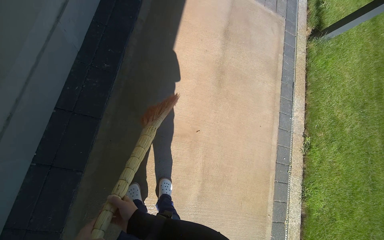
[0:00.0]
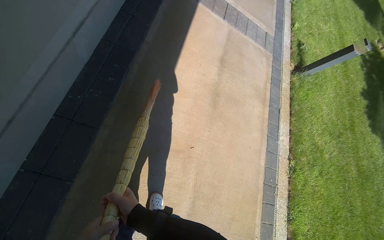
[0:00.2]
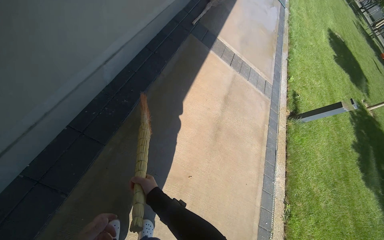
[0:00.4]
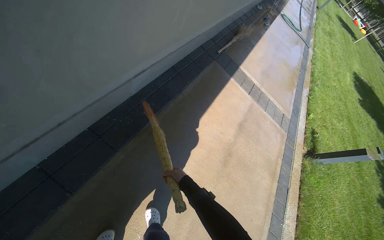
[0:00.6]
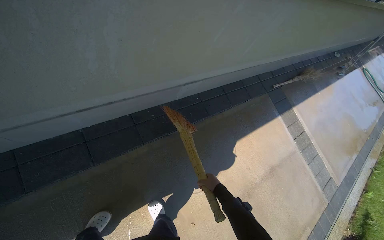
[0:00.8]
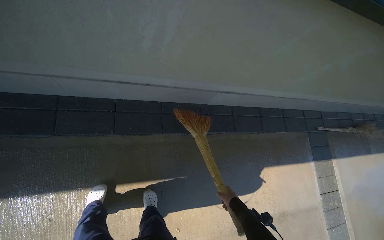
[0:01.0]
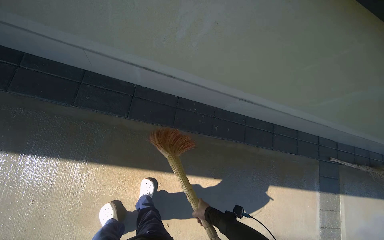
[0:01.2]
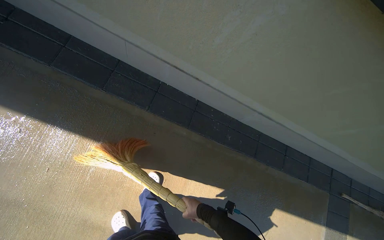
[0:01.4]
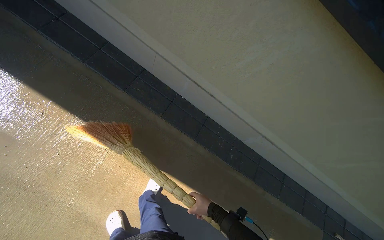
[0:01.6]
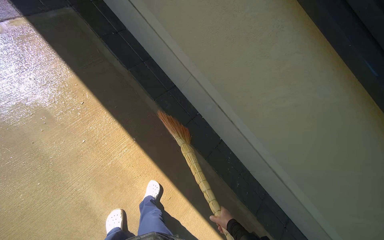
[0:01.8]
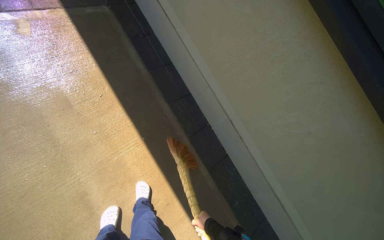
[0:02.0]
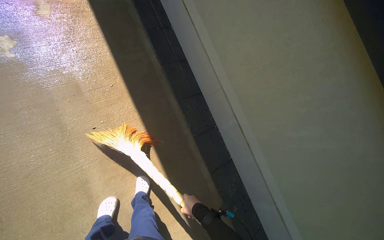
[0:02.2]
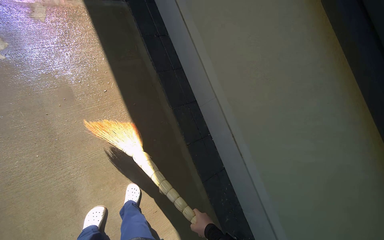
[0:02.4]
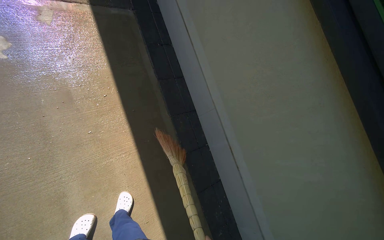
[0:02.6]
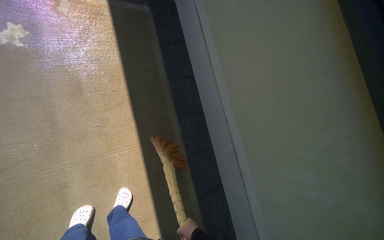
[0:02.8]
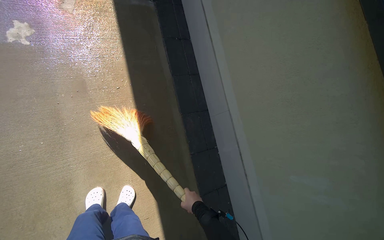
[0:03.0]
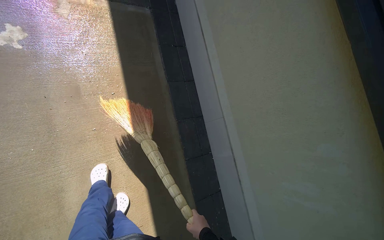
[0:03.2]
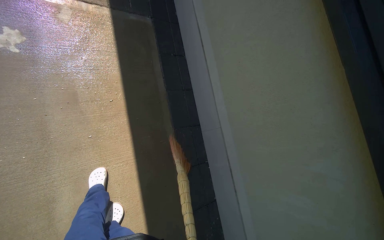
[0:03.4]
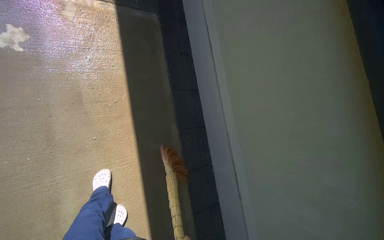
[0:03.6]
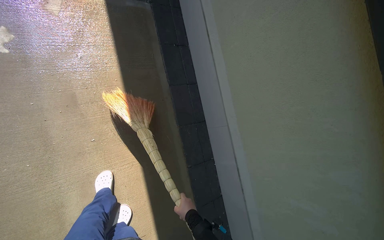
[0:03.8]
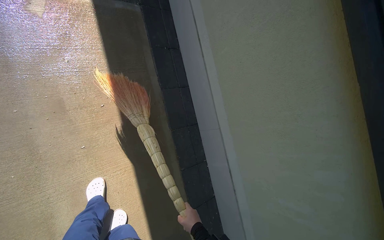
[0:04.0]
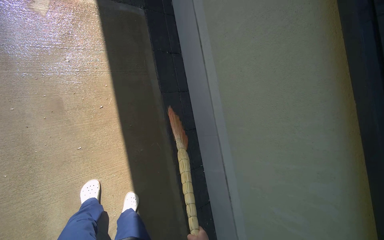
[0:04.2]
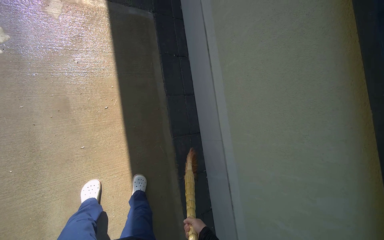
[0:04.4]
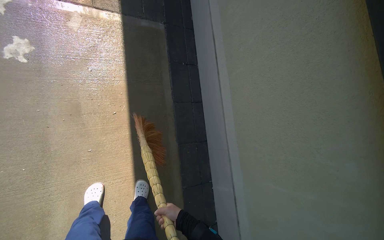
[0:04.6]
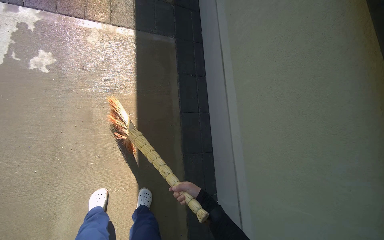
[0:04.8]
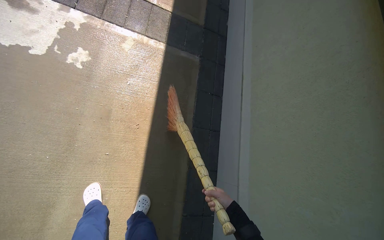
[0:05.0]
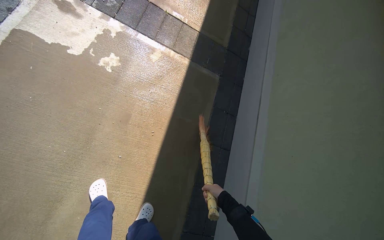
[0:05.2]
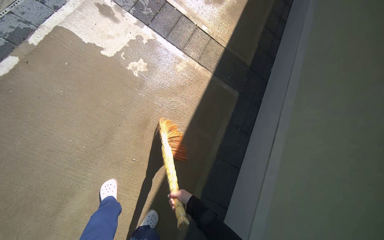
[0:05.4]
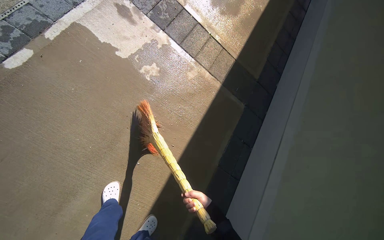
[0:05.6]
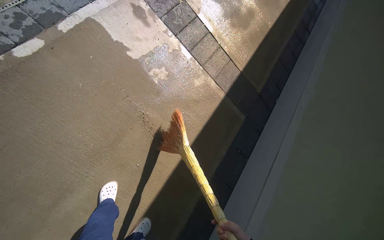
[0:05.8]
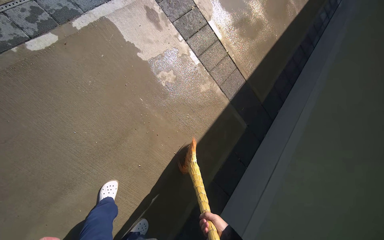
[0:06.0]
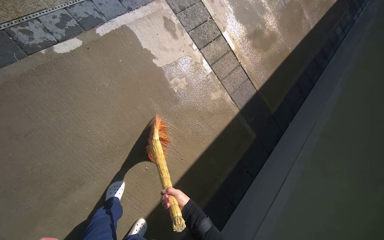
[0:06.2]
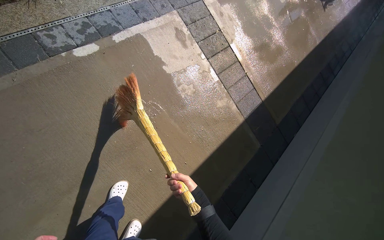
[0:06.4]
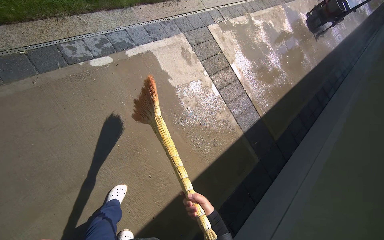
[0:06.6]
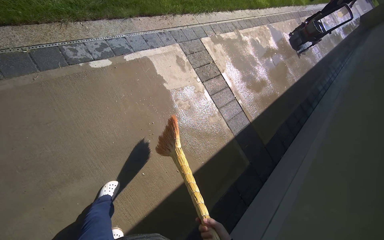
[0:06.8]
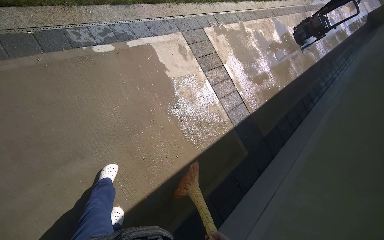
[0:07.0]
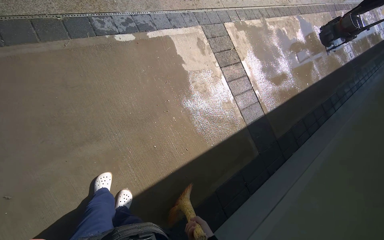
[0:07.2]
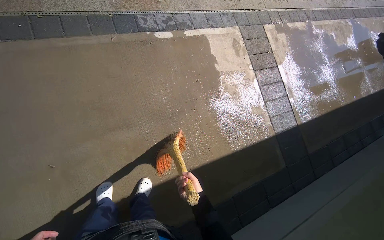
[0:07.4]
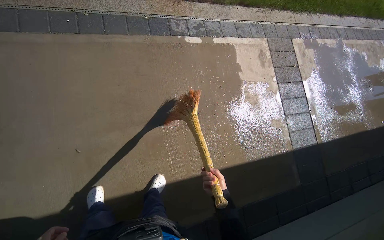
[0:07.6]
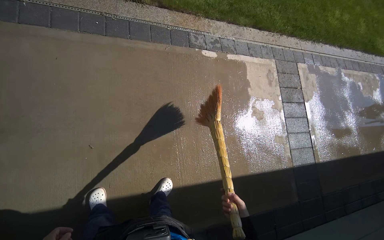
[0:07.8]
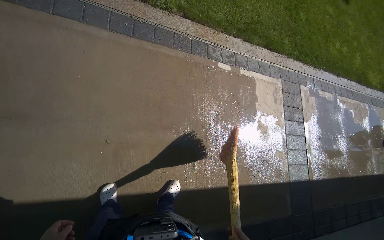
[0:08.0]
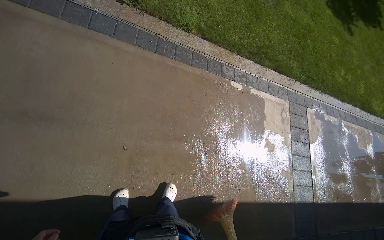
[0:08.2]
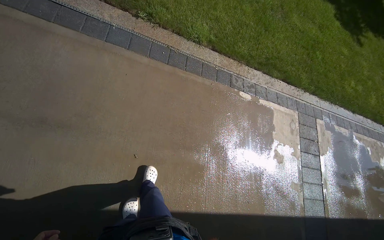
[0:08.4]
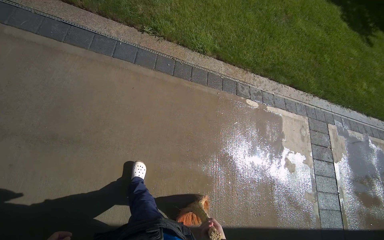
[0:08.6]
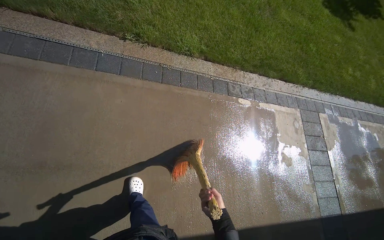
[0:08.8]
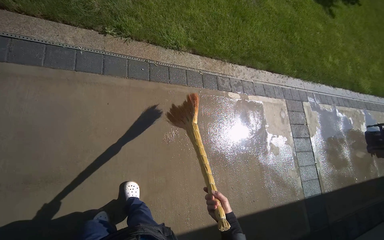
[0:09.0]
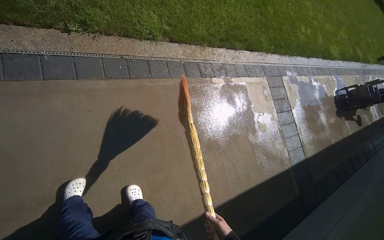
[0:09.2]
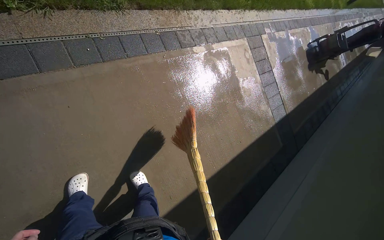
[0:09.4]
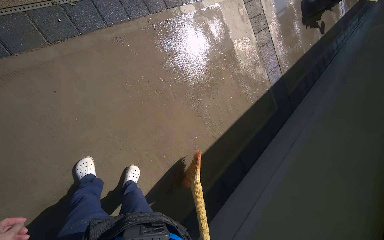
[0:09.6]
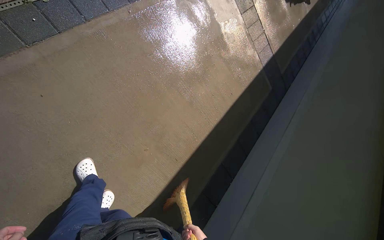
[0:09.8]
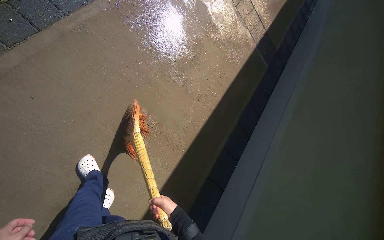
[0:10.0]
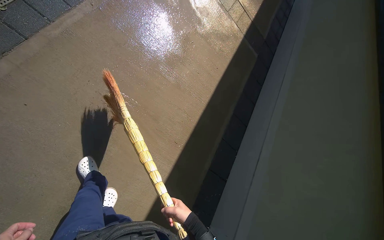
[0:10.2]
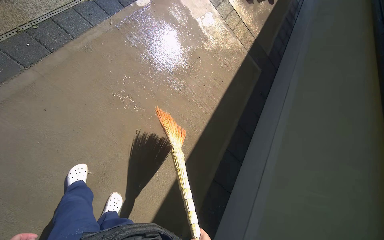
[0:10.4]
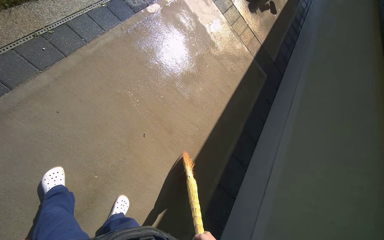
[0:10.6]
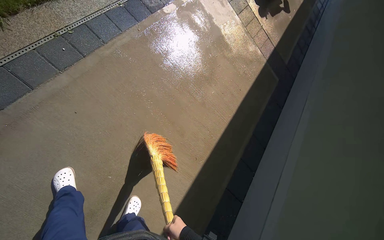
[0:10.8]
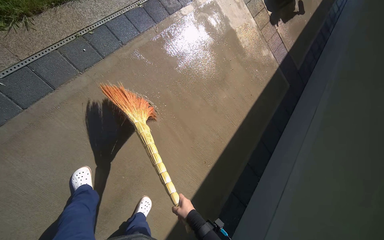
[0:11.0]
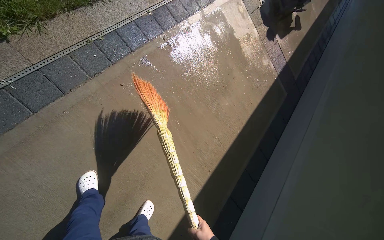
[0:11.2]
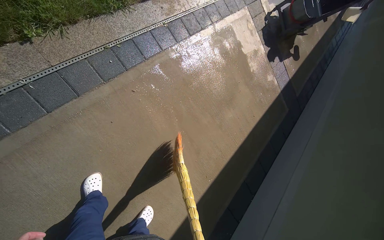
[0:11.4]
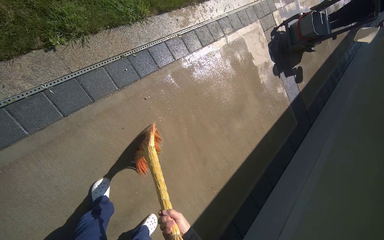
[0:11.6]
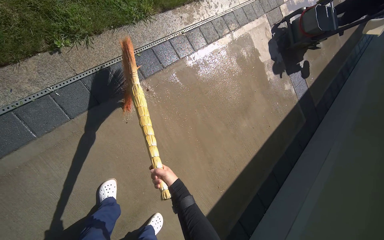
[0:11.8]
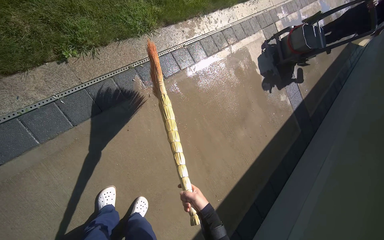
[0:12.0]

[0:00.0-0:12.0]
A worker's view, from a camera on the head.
Job: sweeping floor.
The whole recording: Sweeping concrete ground. The worker sweeps the wet concrete ground with a broom.
0:00.0 to 0:01.6: The head rotates roughly 100 degrees to the left. The view tips upward by some 45 degrees.
0:01.6 to 0:03.0: The view tips upward by some 15 degrees. The scene rotates clockwise by roughly 40 degrees.
0:04.4 to 0:06.0: The wearer moves roughly 50 cm. The view tips upward by approximately 20 degrees. The scene rotates clockwise by some 50 degrees.
0:06.0 to 0:07.6: The head travels roughly 50 cm. The head turns to the left by some 35 degrees. The view tips upward by about 15 degrees.
0:07.6 to 0:09.0: The head travels approximately 70 cm.
0:09.0 to 0:10.4: The head turns to the right by some 45 degrees. The camera pitches downward, by some 25 degrees.
0:10.4 to 0:12.0: The camera is carried approximately 60 cm.

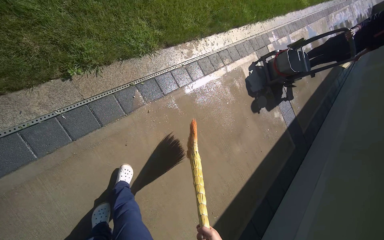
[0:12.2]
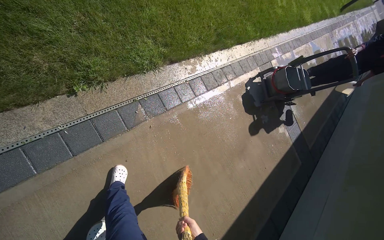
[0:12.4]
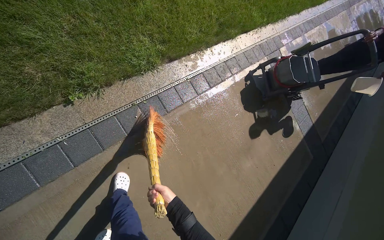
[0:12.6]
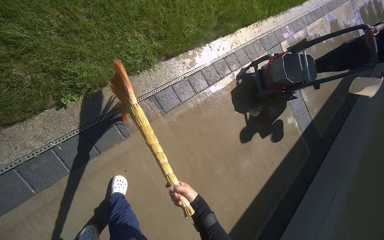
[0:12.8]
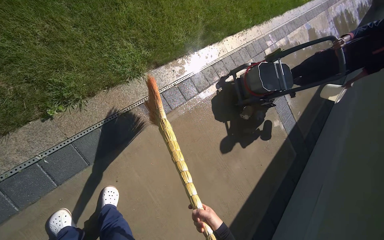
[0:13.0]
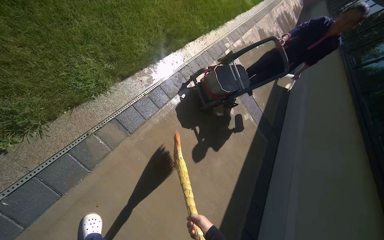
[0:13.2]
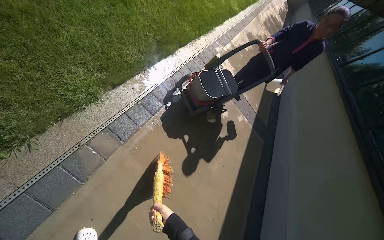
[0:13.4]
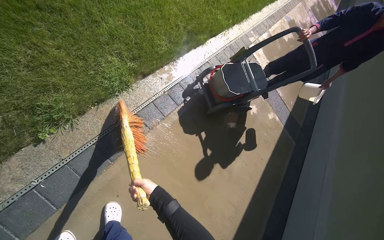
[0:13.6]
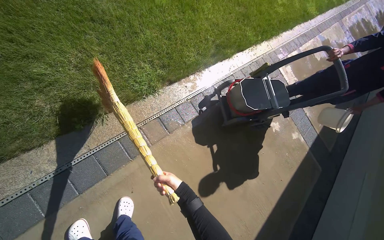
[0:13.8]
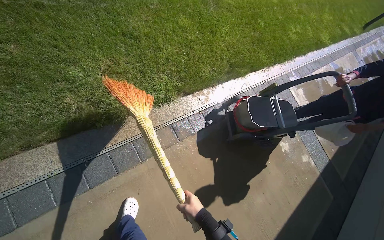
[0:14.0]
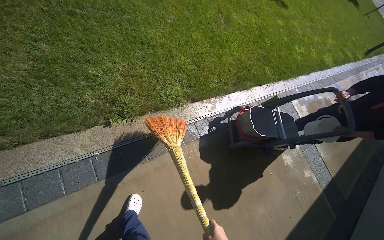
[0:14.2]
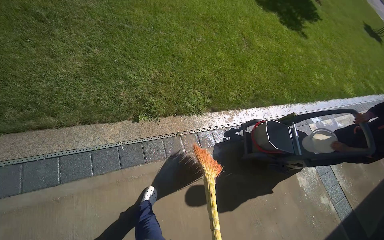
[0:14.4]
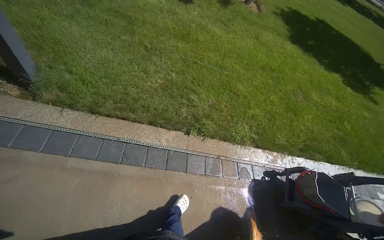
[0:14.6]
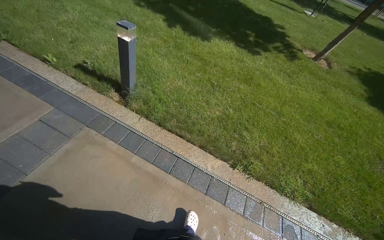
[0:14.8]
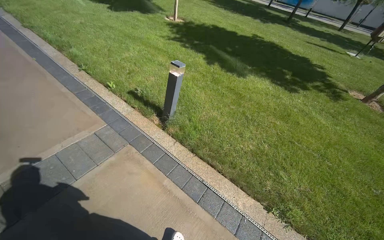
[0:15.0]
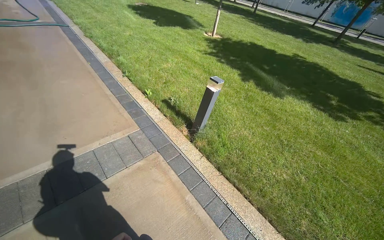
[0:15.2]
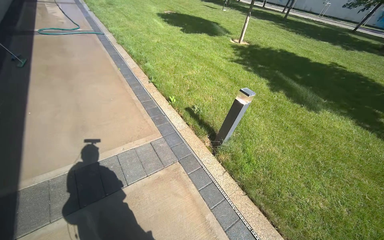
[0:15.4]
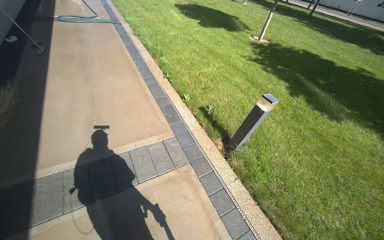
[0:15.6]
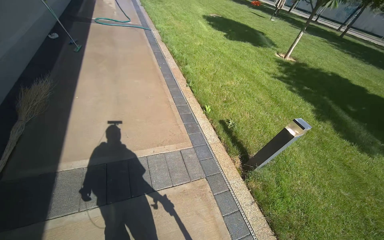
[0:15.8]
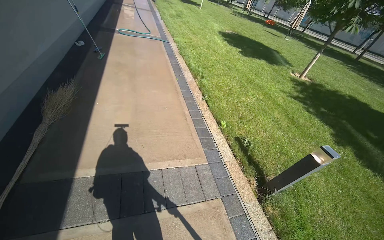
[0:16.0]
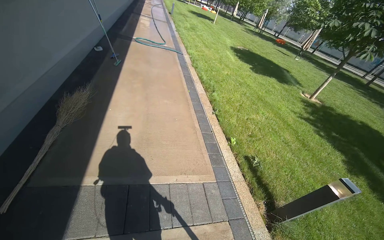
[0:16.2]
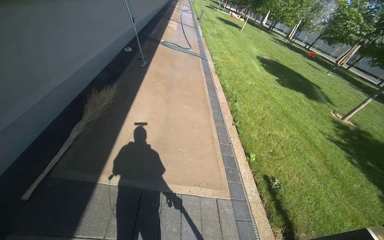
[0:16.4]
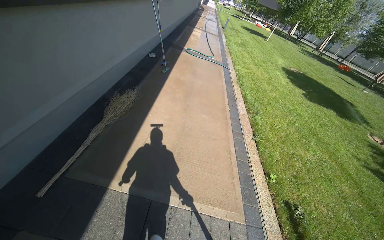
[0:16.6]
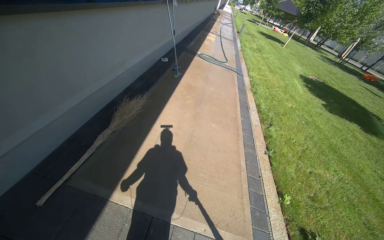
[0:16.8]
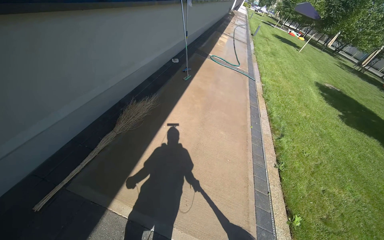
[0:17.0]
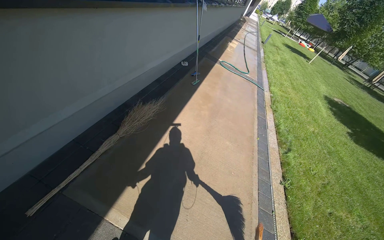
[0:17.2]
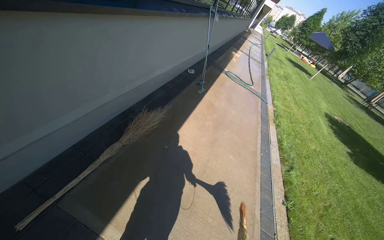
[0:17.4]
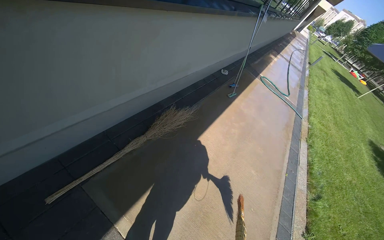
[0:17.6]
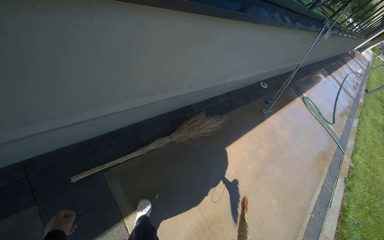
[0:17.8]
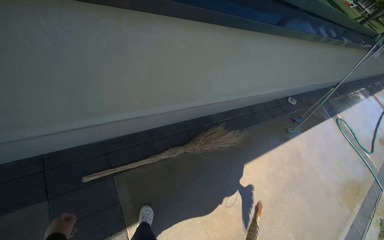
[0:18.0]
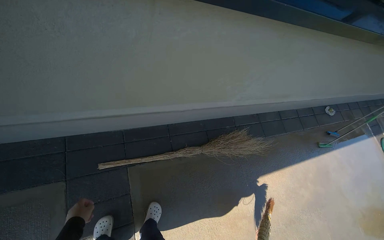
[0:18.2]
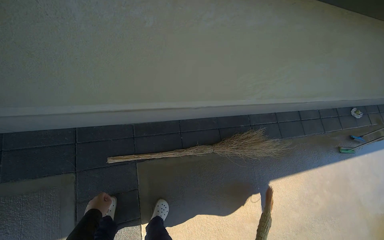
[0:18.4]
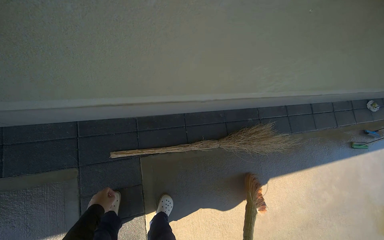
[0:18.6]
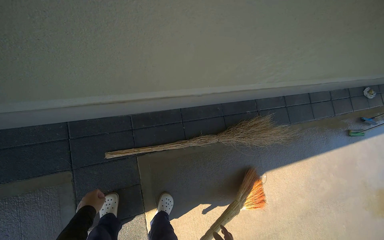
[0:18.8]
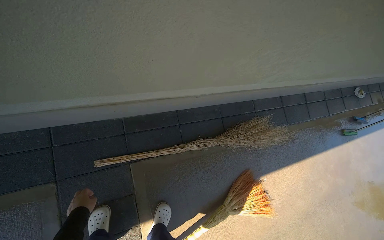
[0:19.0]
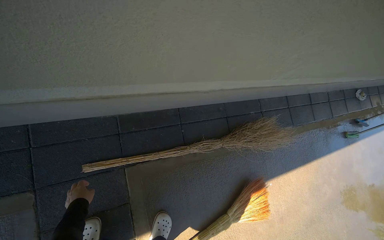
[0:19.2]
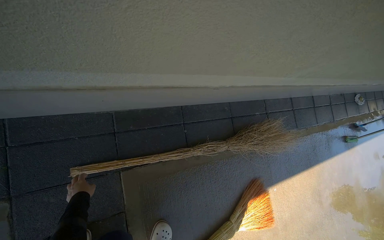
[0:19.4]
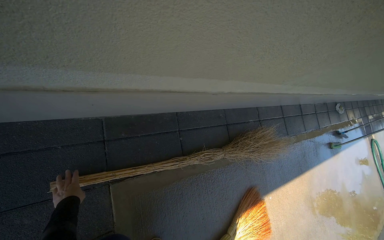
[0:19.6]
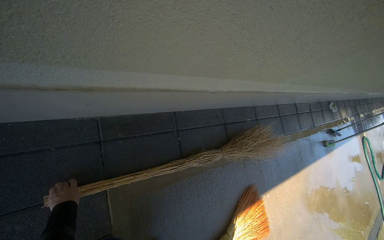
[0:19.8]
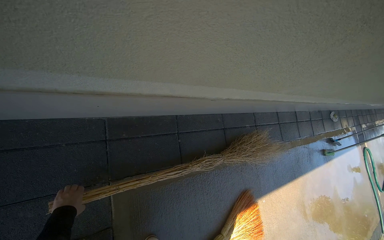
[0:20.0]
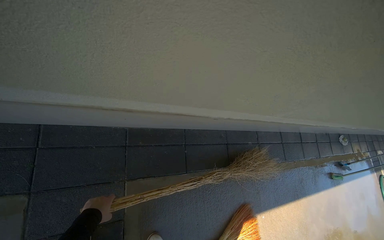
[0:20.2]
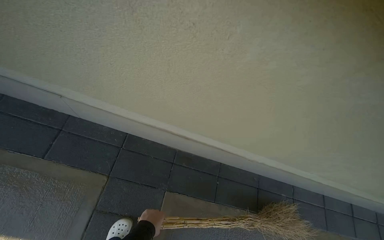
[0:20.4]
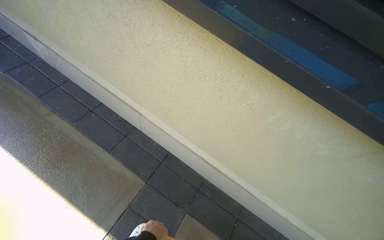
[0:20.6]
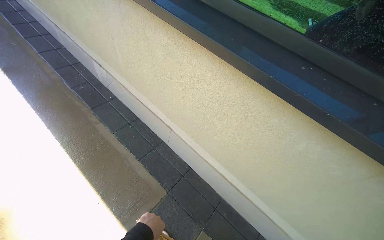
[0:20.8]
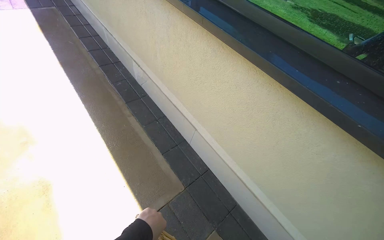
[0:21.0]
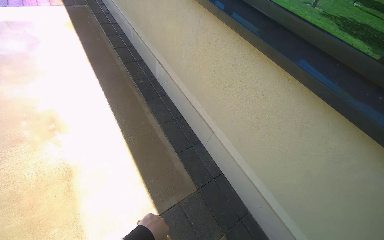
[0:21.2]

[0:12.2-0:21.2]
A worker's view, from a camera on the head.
Job: sweeping floor.
The whole recording: Sweeping concrete ground. The worker sweeps the wet concrete ground with a broom.
0:13.8 to 0:15.2: The camera travels approximately 1 m. The head turns to the left by approximately 80 degrees. The wearer looks some 55 degrees further upward.
0:15.2 to 0:16.6: The camera travels about 90 cm. The wearer looks approximately 50 degrees further to the left. The camera pitches upward, by approximately 10 degrees.
0:16.6 to 0:18.2: The wearer moves about 90 cm. The head turns to the left by roughly 65 degrees.
0:18.2 to 0:19.8: The camera travels about 60 cm.
